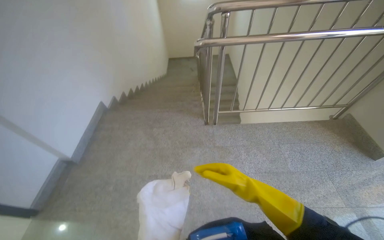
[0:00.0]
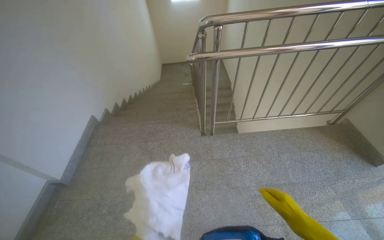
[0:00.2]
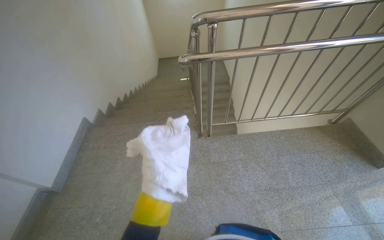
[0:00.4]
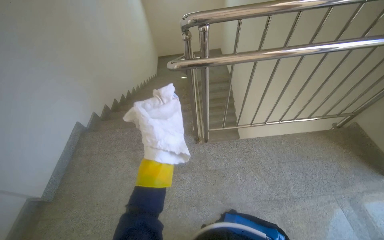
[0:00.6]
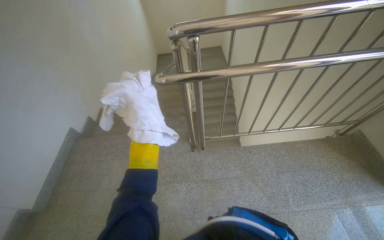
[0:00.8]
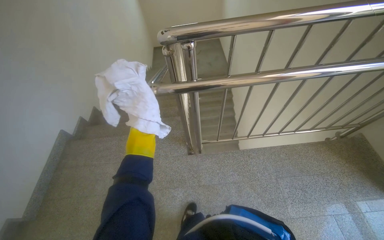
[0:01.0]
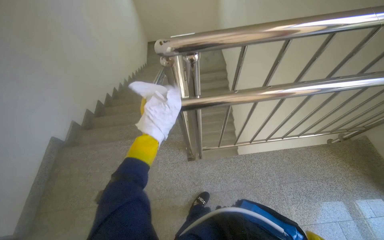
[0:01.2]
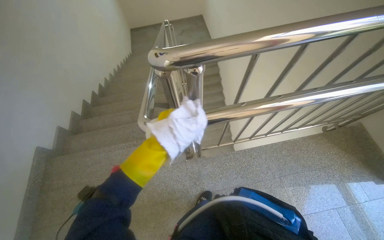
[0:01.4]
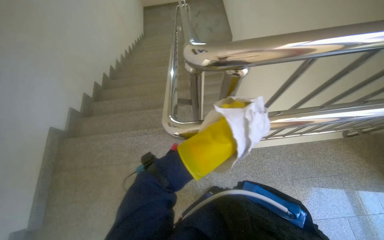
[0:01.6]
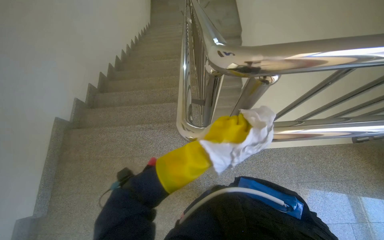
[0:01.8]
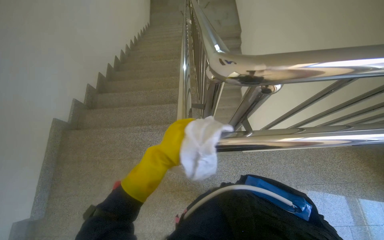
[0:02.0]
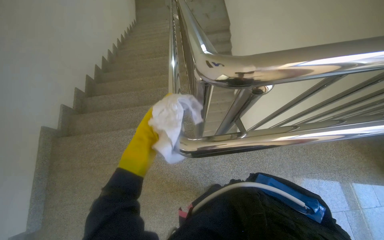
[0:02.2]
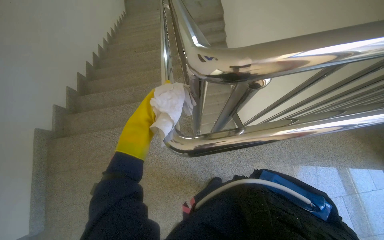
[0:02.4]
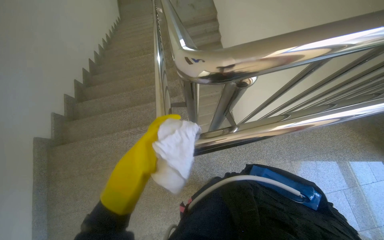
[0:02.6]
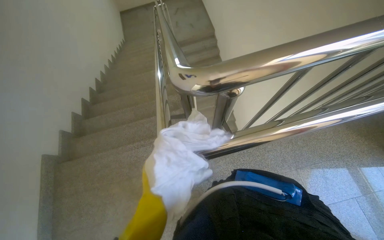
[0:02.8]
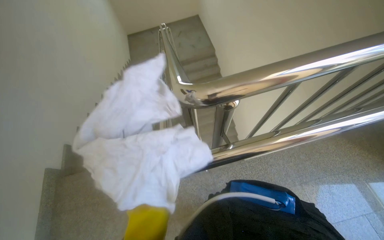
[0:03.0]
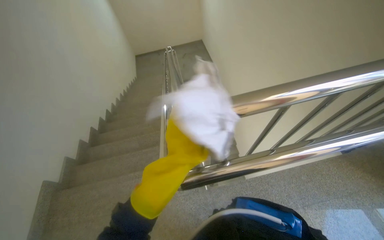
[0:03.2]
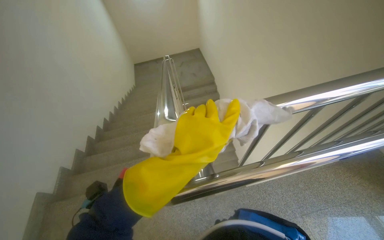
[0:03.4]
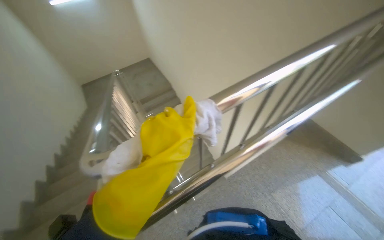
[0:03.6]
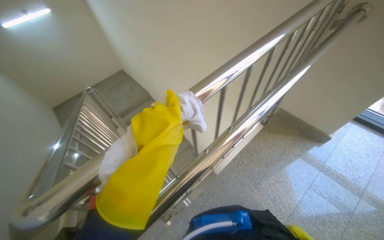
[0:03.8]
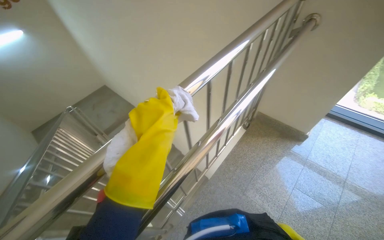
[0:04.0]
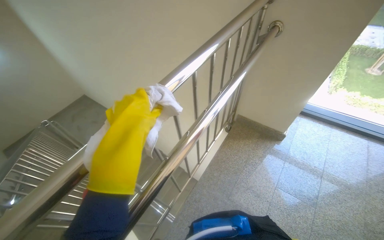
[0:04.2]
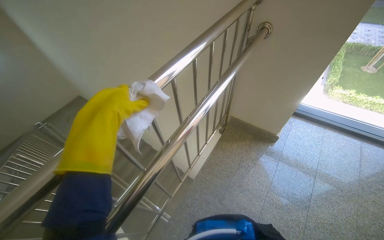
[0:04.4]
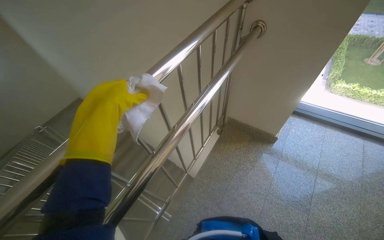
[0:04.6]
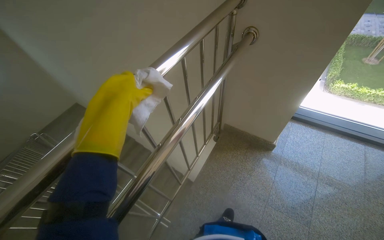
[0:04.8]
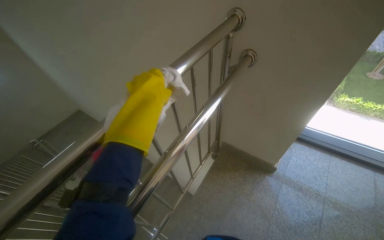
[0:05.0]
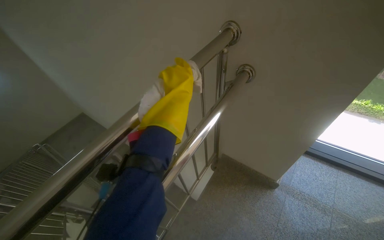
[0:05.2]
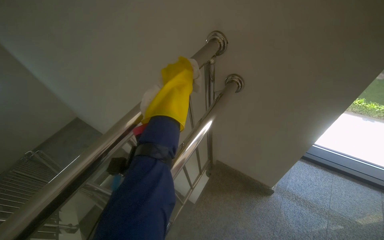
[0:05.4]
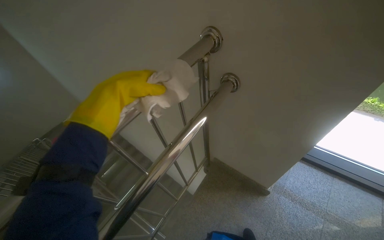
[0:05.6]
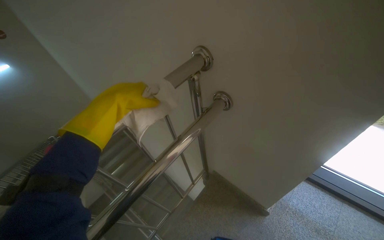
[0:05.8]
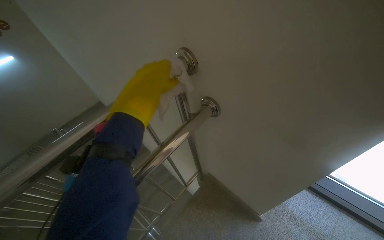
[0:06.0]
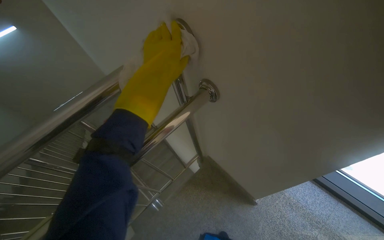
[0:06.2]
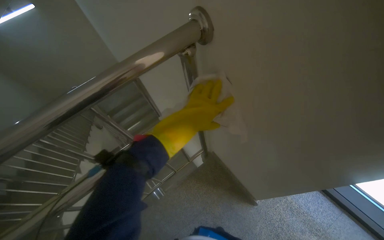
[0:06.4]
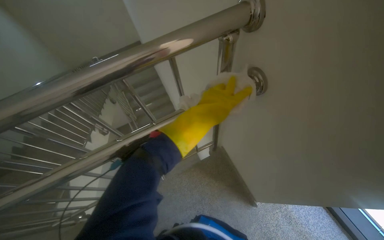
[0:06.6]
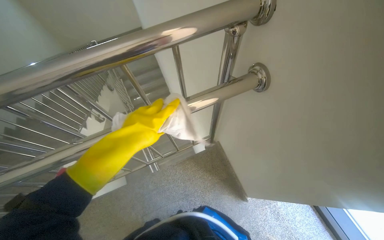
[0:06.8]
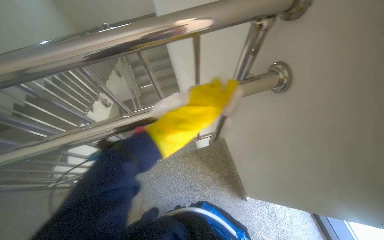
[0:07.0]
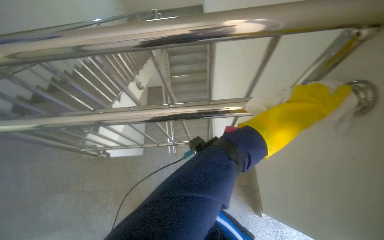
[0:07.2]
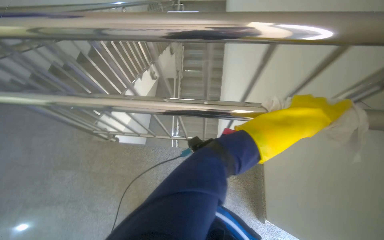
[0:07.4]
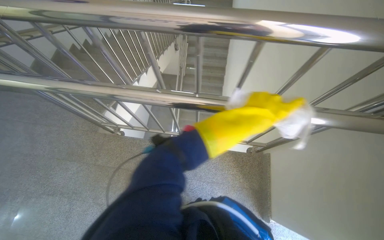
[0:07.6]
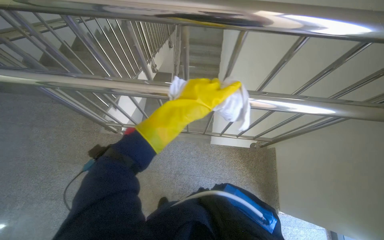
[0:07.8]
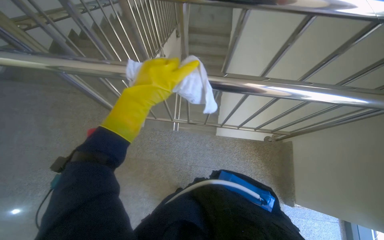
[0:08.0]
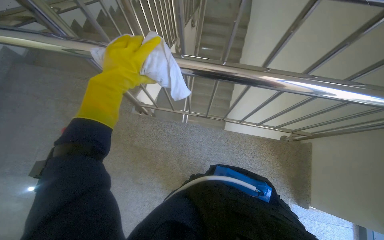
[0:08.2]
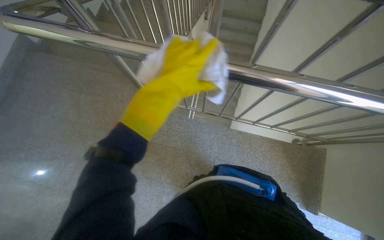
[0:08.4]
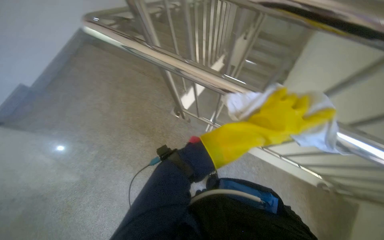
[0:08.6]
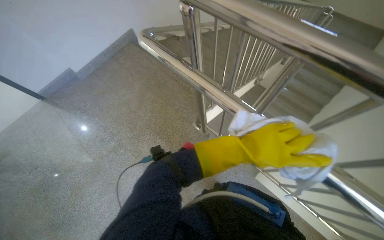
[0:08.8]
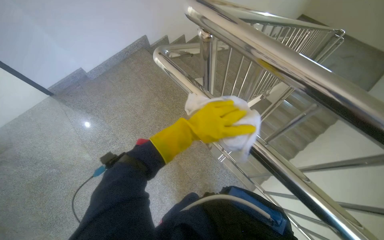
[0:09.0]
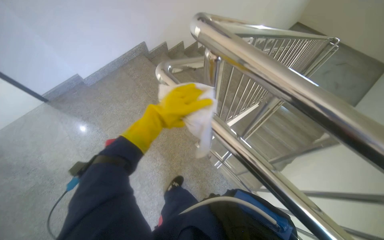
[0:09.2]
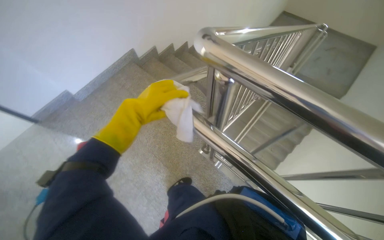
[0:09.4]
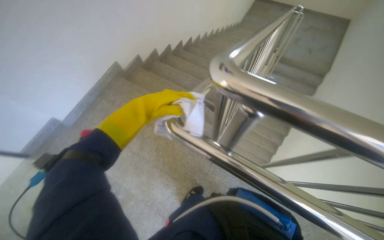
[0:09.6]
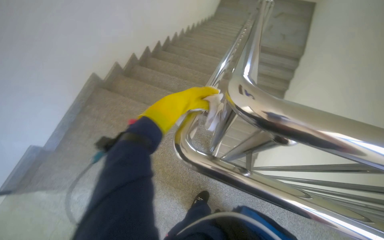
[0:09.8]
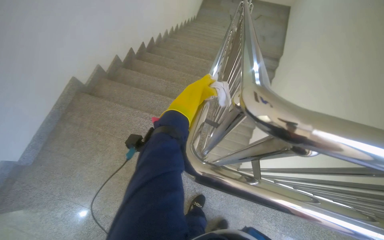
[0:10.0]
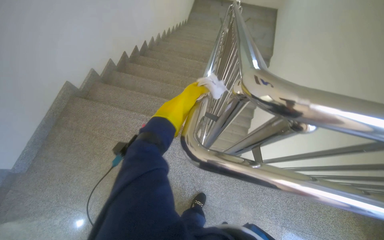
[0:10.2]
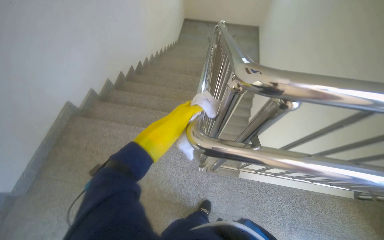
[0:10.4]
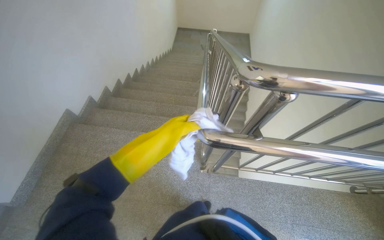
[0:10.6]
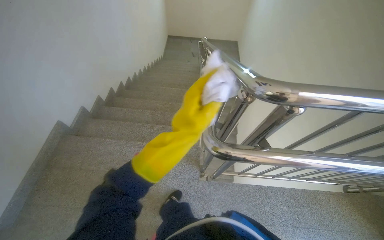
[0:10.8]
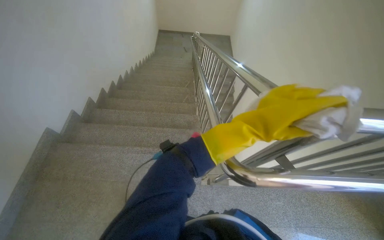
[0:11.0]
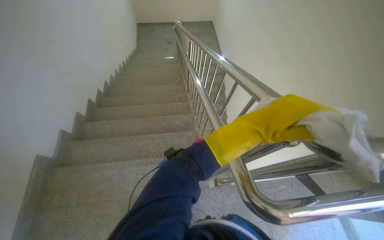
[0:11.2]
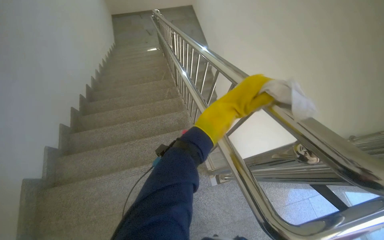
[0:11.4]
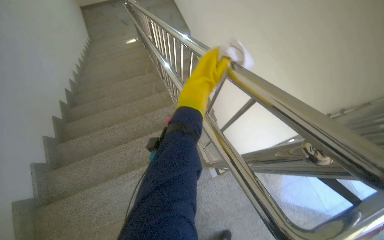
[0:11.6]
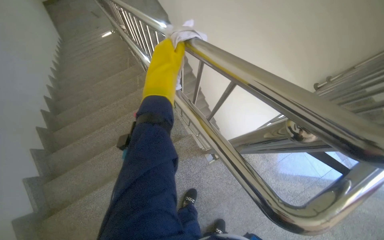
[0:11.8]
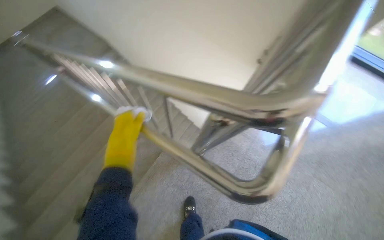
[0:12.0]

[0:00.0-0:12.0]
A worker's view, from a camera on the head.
Job: wiping surfaces.
The whole recording: Wiping various hallway surfaces. The worker wipes various surfaces in the hallway, including glass doors, handrails, and walls.
0:00.0 to 0:01.6: The camera is carried approximately 90 cm. The camera pitches downward, by approximately 15 degrees.
0:03.0 to 0:04.4: The wearer moves to the right, about 40 cm. The head rotates some 30 degrees to the right. The wearer looks approximately 15 degrees further upward.
0:04.4 to 0:06.0: The head travels some 80 cm.
0:06.0 to 0:07.6: The head rotates roughly 55 degrees to the left. The camera pitches downward, by roughly 25 degrees.
0:07.6 to 0:09.0: The wearer looks some 40 degrees further to the left.
0:09.0 to 0:10.4: The left hand travels farther from the camera and to the left by approximately 30 cm.
0:10.4 to 0:12.0: The wearer looks approximately 50 degrees further to the right. The wearer looks some 10 degrees further downward.

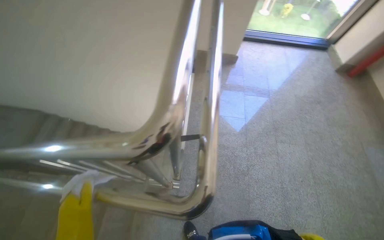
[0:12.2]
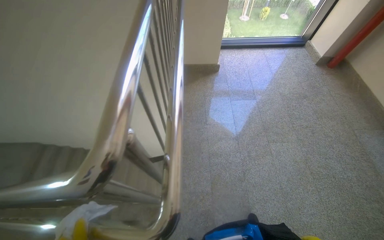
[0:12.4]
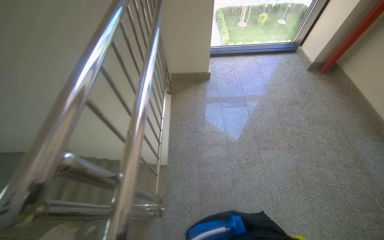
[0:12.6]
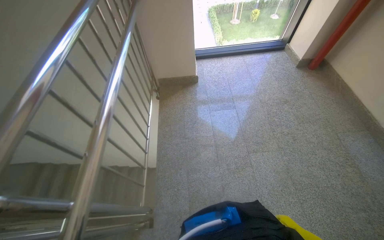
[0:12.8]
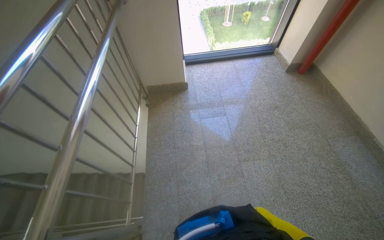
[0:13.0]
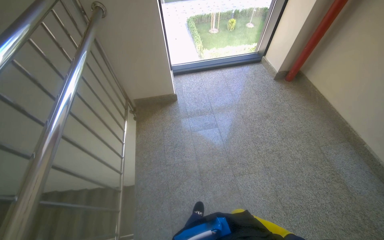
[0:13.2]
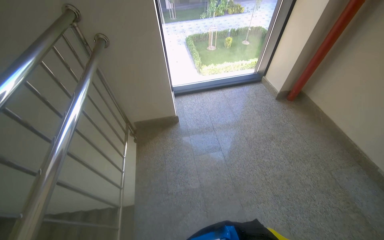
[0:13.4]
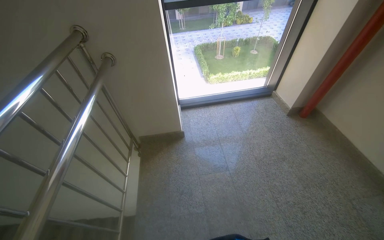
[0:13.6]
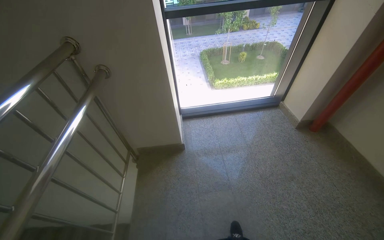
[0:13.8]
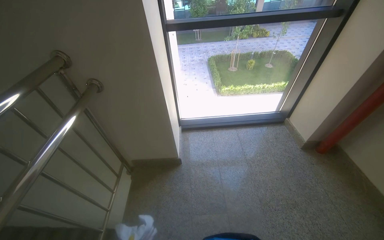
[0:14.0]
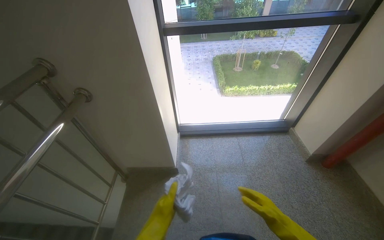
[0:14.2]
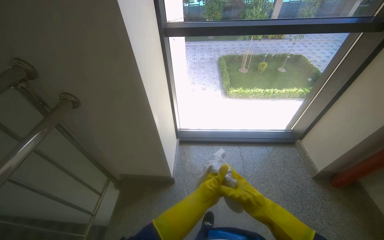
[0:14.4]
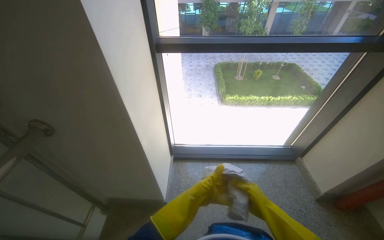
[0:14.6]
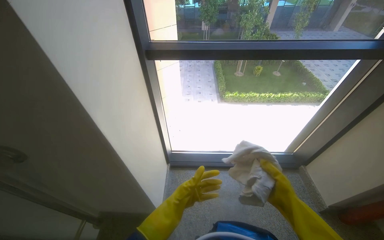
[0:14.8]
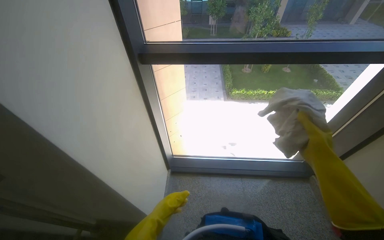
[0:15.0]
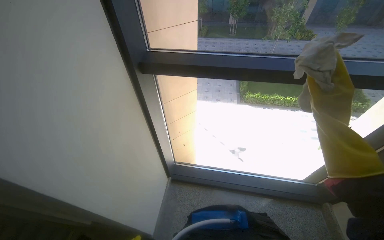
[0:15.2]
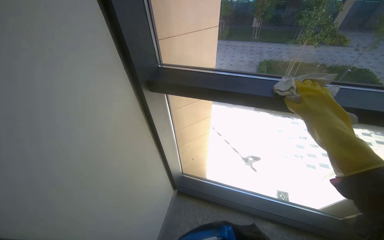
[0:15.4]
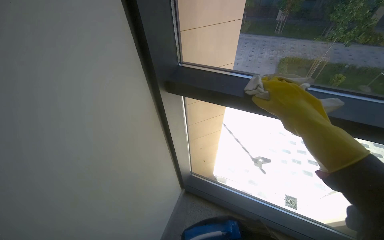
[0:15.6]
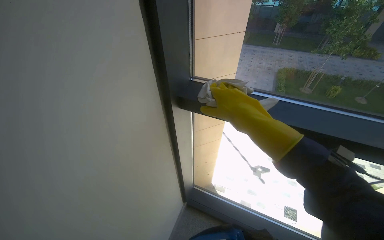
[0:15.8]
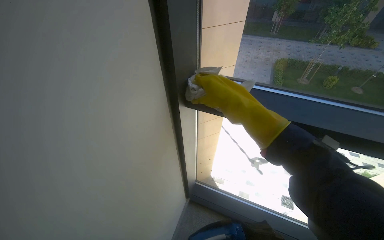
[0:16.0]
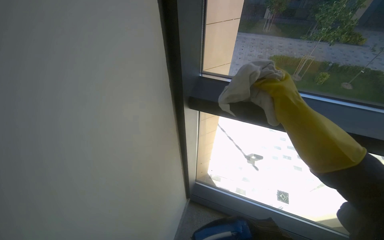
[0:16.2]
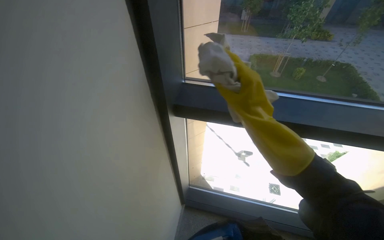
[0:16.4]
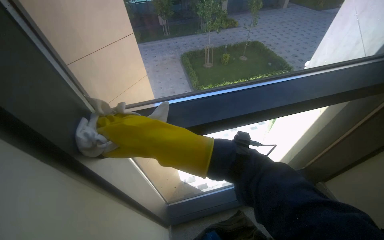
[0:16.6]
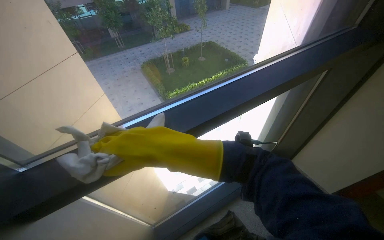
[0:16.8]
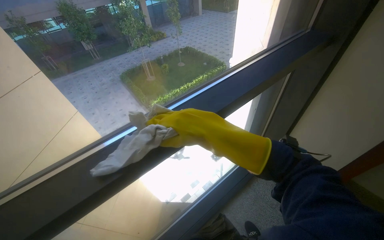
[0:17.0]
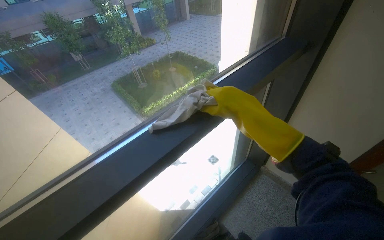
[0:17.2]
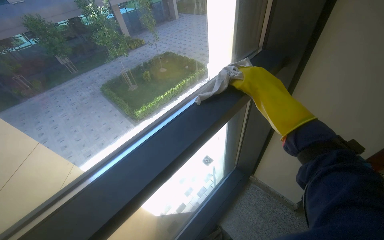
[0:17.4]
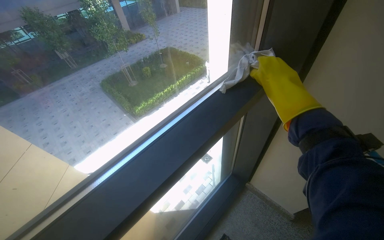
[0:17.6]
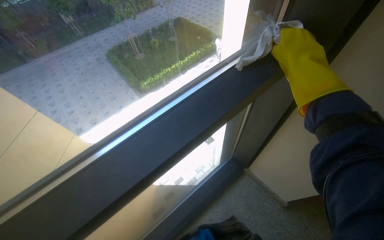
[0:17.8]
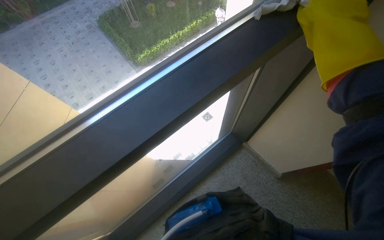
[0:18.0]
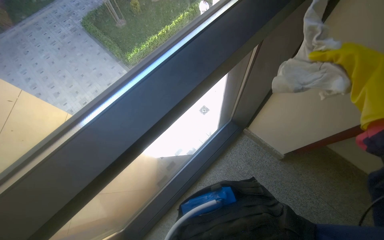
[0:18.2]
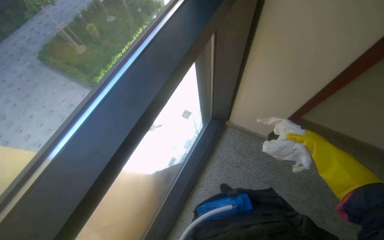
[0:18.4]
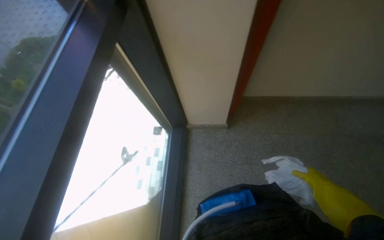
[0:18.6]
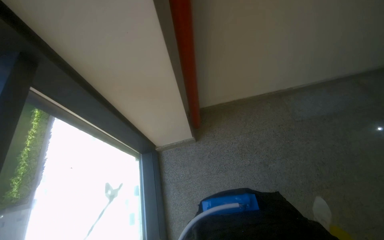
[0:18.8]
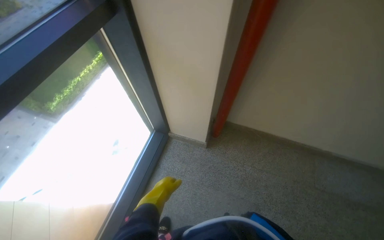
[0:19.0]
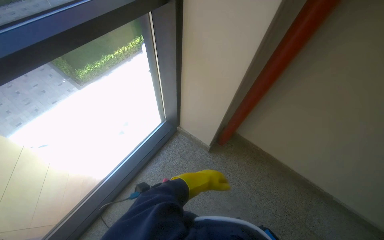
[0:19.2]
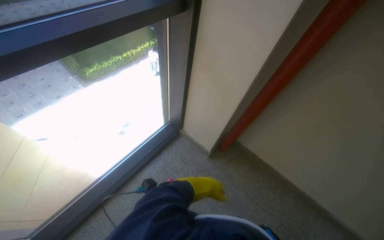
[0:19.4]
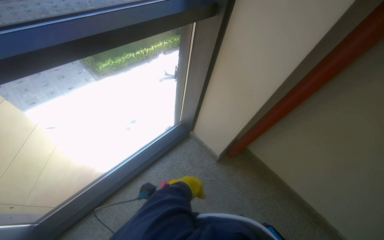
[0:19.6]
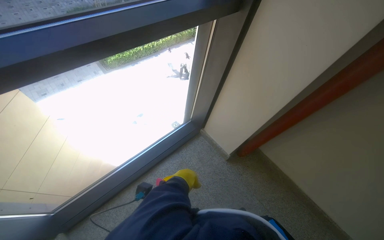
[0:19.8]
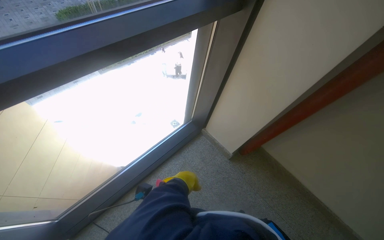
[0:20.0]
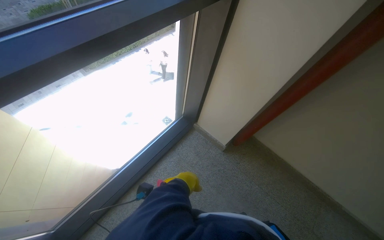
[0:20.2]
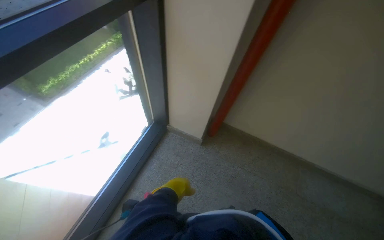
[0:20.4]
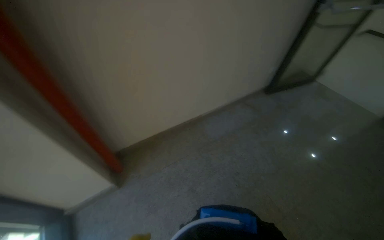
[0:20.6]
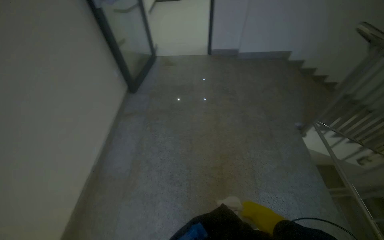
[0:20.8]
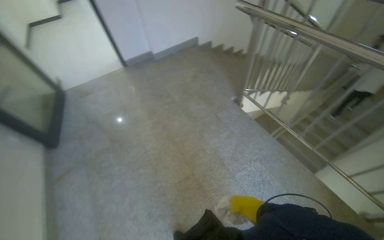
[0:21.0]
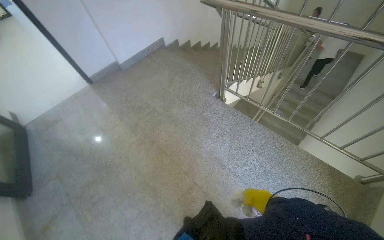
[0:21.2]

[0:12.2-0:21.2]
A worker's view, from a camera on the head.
Job: wiping surfaces.
The whole recording: Wiping various hallway surfaces. The worker wipes various surfaces in the hallway, including glass doors, handrails, and walls.
0:12.2 to 0:13.8: The head travels some 90 cm. The view tips upward by about 15 degrees.
0:13.8 to 0:15.2: The wearer moves some 90 cm.
0:16.6 to 0:18.2: The wearer moves some 70 cm. The head turns to the right by roughly 30 degrees. The view tilts approximately 15 degrees downward.
0:18.2 to 0:19.8: Everything in view rotates some 35 degrees clockwise.
